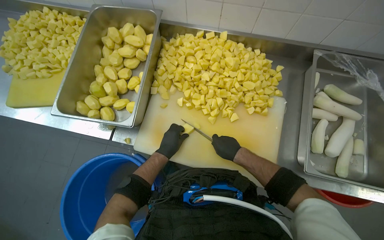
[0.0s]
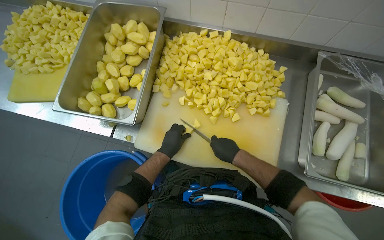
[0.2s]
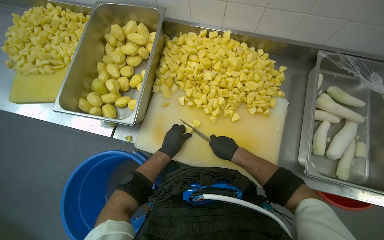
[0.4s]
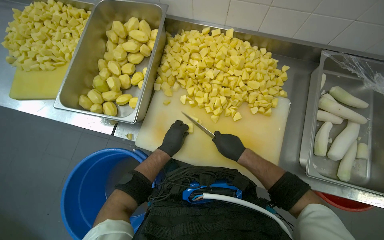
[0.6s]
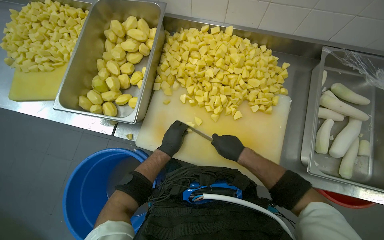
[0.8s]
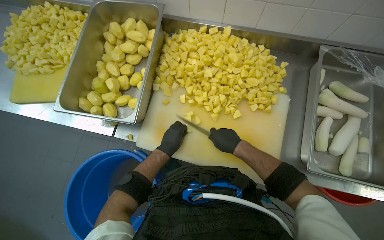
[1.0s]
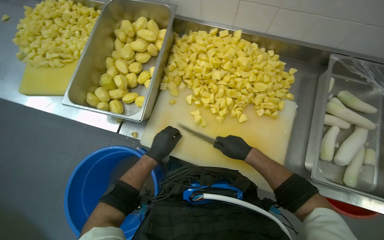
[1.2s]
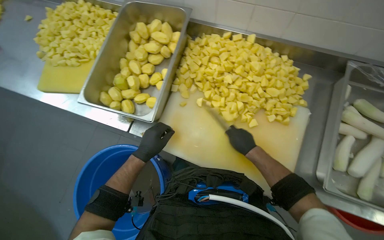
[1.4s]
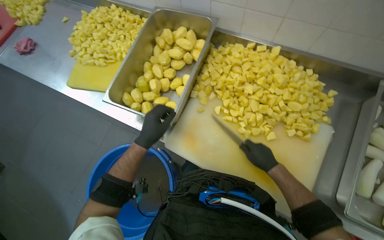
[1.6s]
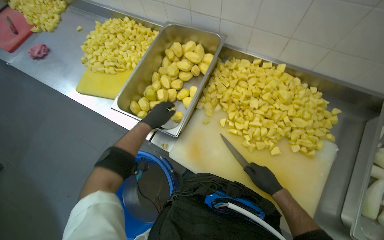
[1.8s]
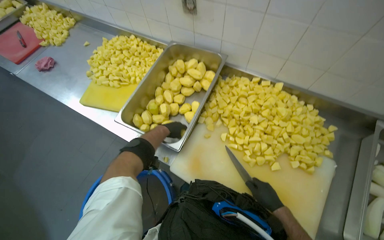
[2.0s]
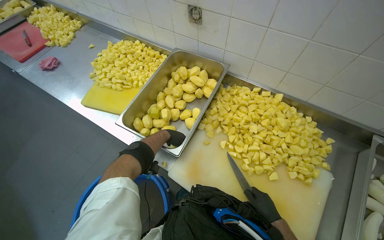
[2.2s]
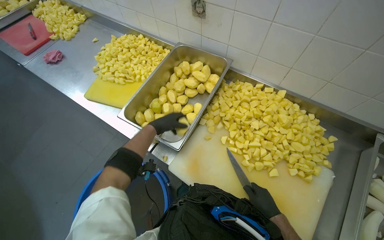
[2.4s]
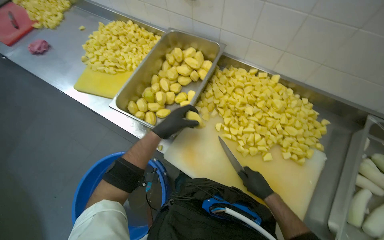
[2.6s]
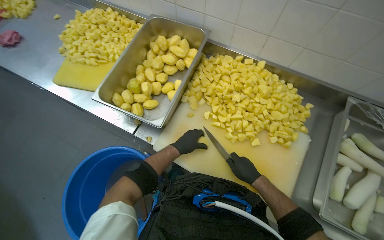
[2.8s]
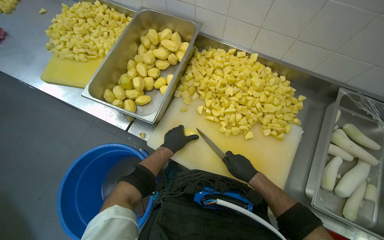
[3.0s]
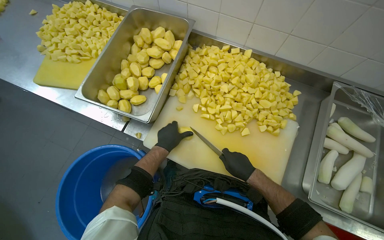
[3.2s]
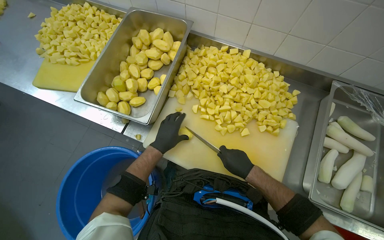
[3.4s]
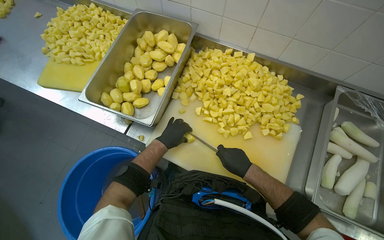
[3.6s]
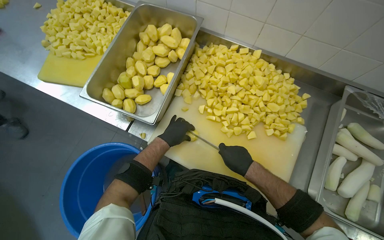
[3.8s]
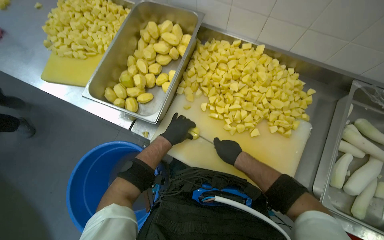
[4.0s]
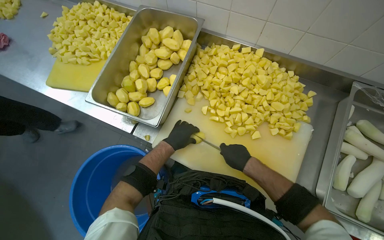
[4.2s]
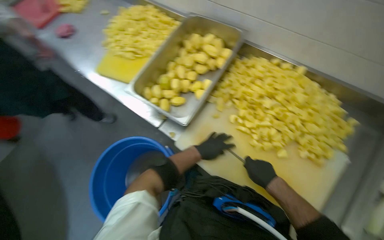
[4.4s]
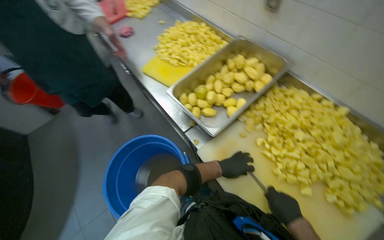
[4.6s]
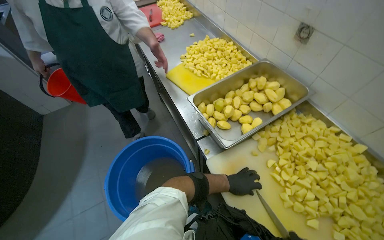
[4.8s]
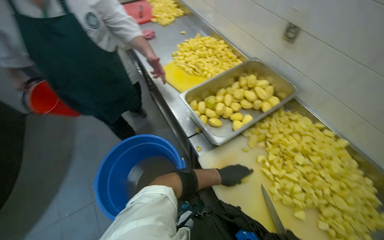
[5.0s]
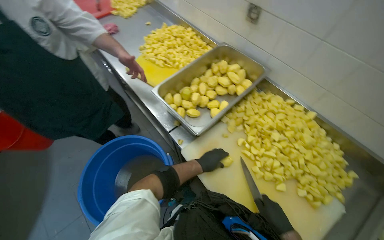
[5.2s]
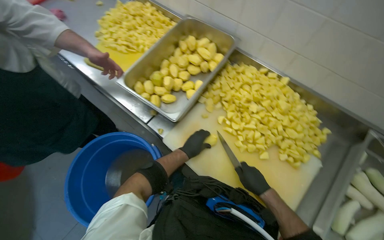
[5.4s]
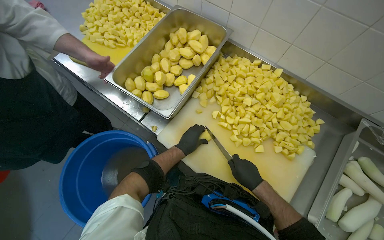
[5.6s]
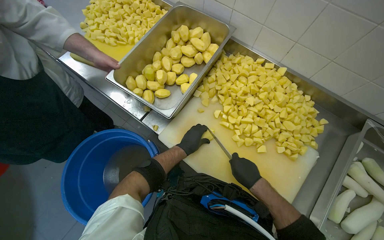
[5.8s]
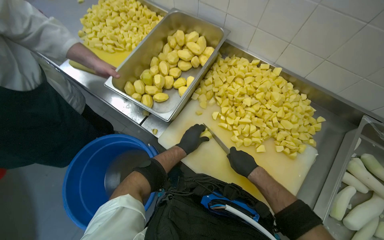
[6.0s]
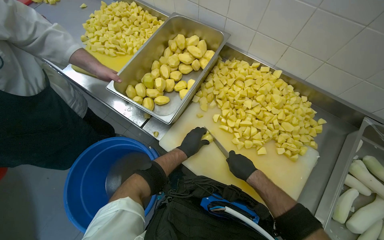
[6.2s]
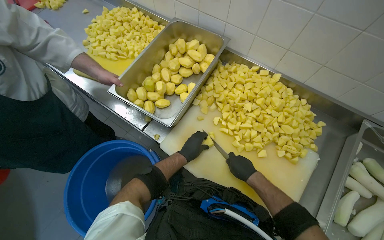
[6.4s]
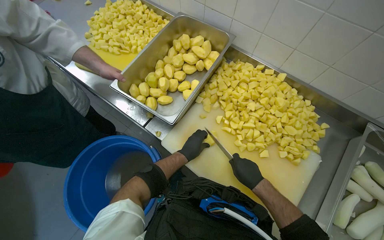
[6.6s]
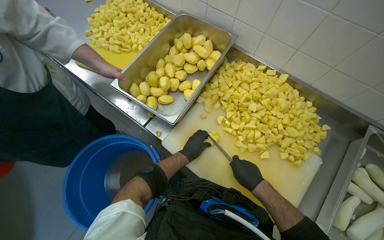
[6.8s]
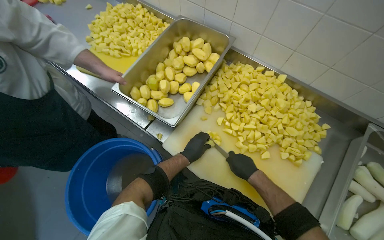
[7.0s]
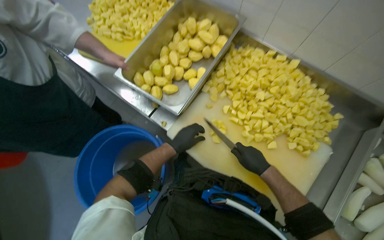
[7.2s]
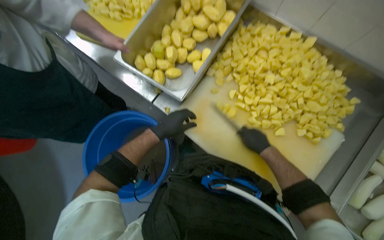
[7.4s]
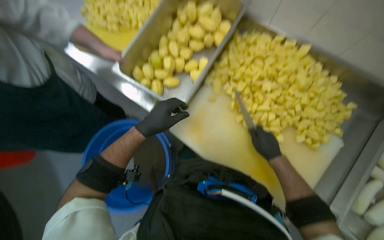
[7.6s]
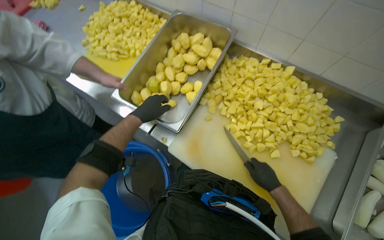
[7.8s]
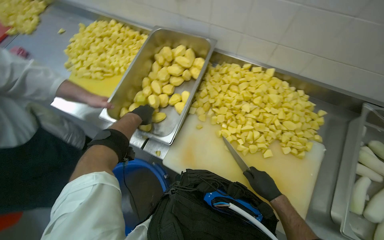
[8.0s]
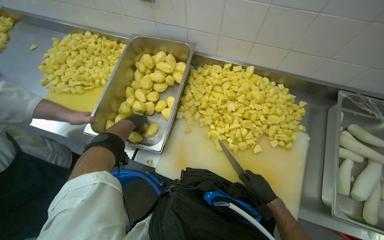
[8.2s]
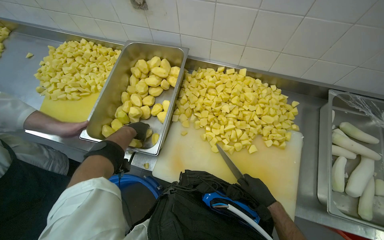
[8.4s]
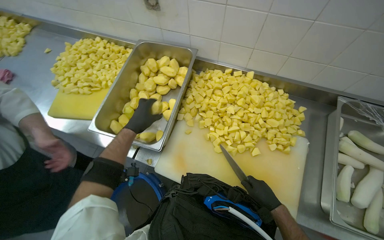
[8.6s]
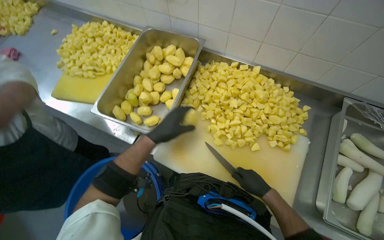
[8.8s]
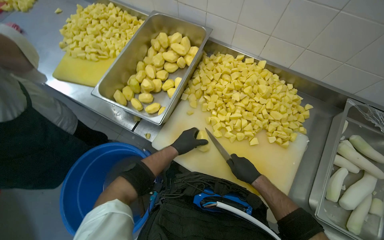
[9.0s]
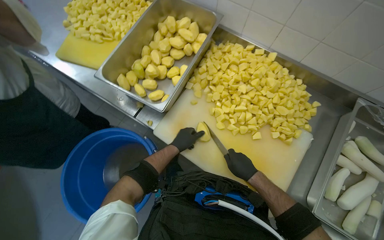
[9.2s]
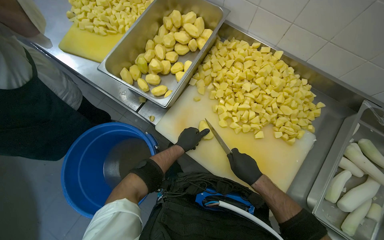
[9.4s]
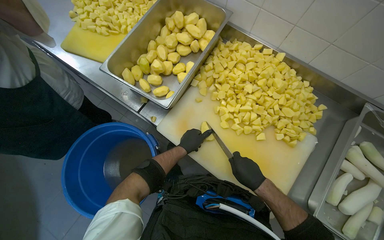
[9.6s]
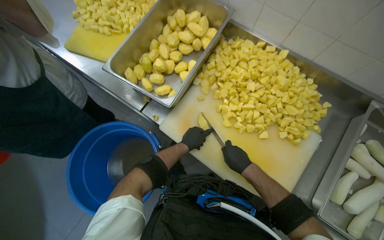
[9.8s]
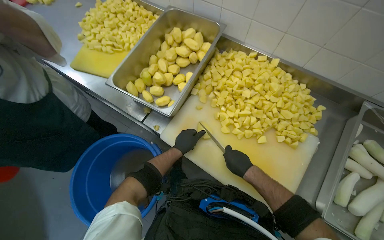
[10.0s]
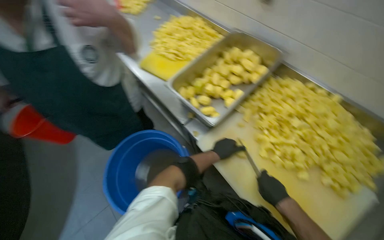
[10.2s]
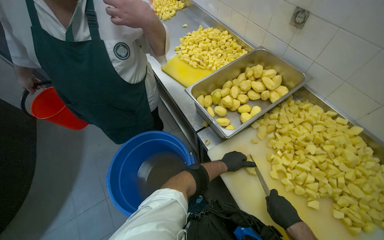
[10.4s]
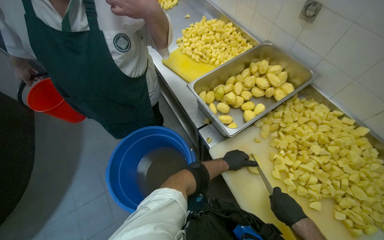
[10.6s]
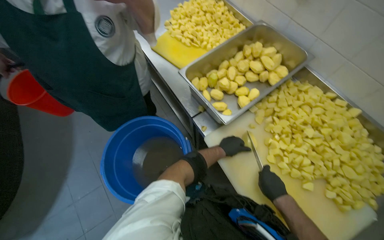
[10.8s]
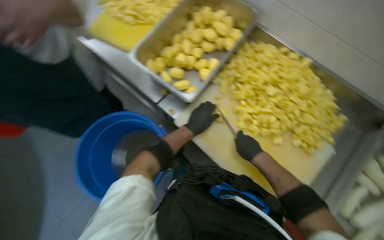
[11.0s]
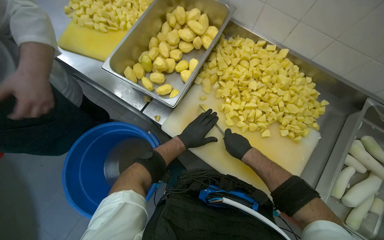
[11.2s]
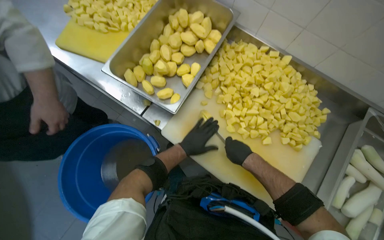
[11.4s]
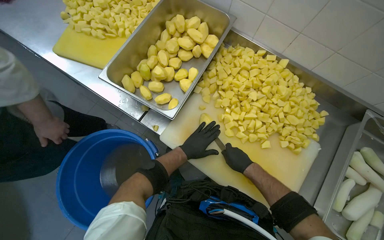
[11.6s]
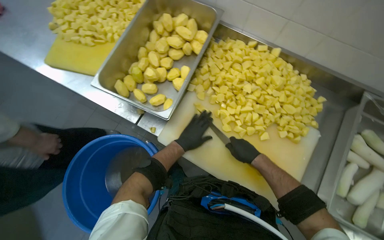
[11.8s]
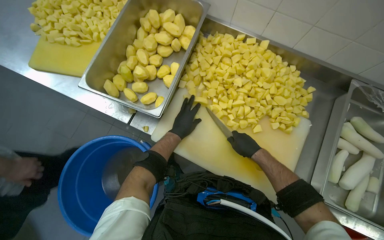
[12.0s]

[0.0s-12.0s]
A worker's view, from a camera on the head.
Job: preparing food.
The whole recording: Cutting potatoes into pieces. The worker dices peeled potatoes into smaller pieces on a cutting board.
0.0s to 1.6s: The left hand heads nearer to the camera, covering roughly 15 cm.
1.6s to 3.0s: The left hand is displaced to the right by roughly 10 cm.
3.0s to 4.4s: The hands stay close to where they were, moving slightly.
6.0s to 7.6s: The left hand moves to the left and nearer to the camera, some 20 cm.
7.6s to 9.0s: The left hand travels to the right and farther from the camera by approximately 15 cm.
9.0s to 10.4s: The head turns to the left by roughly 30 degrees.
10.4s to 12.0s: The wearer looks about 35 degrees further to the right. The camera pitches downward, by roughly 15 degrees.

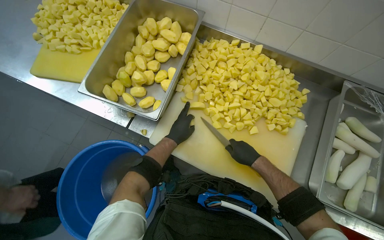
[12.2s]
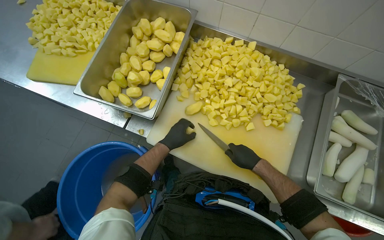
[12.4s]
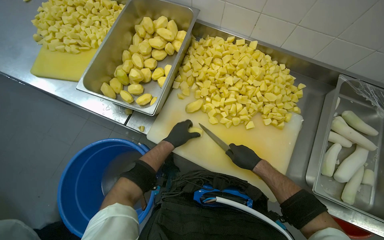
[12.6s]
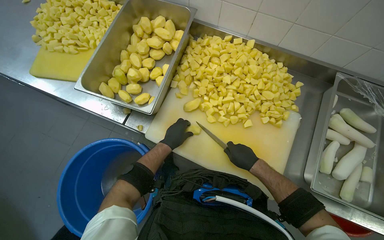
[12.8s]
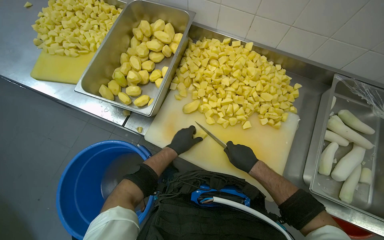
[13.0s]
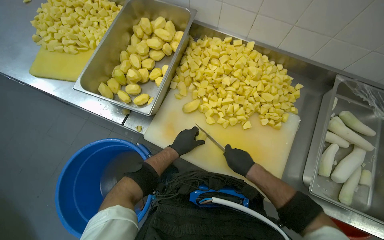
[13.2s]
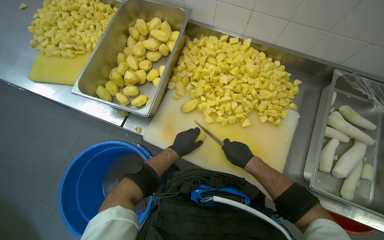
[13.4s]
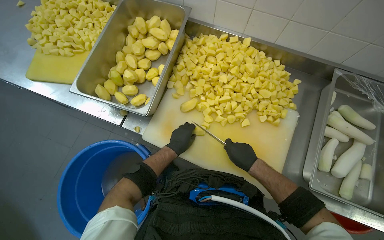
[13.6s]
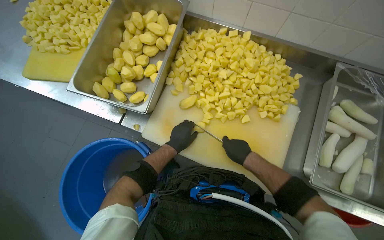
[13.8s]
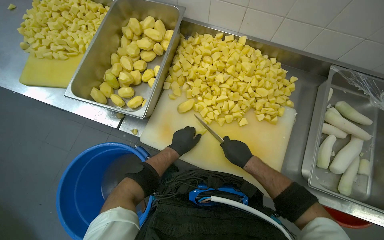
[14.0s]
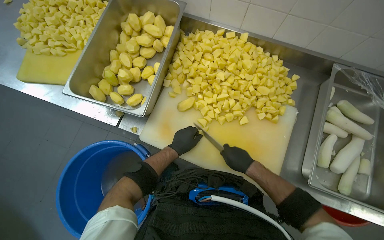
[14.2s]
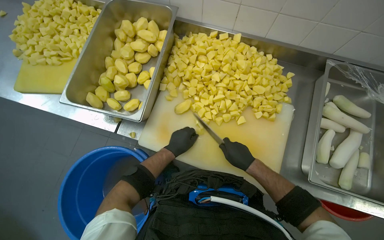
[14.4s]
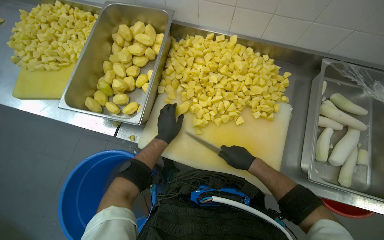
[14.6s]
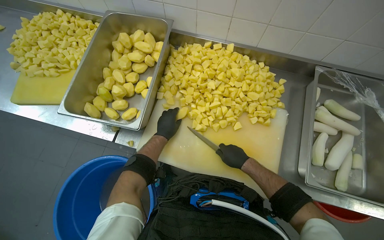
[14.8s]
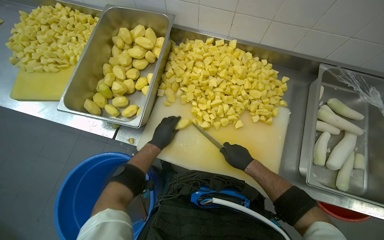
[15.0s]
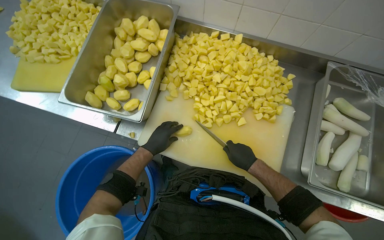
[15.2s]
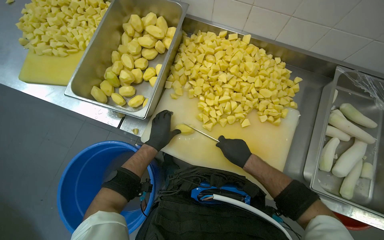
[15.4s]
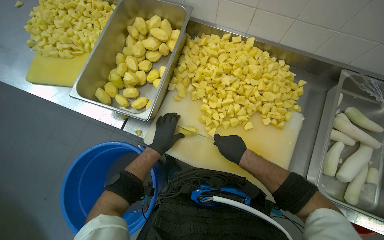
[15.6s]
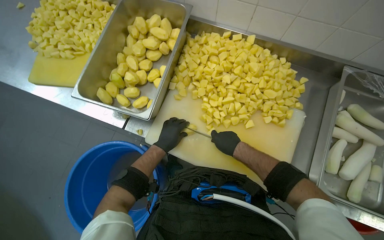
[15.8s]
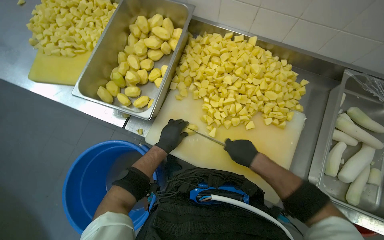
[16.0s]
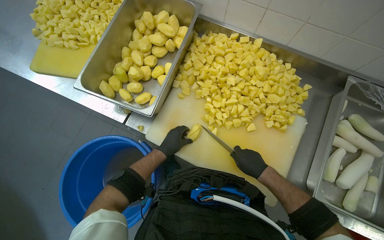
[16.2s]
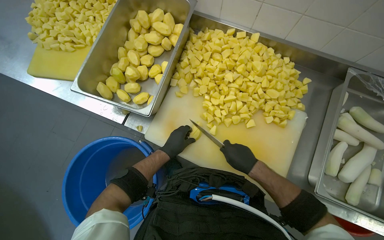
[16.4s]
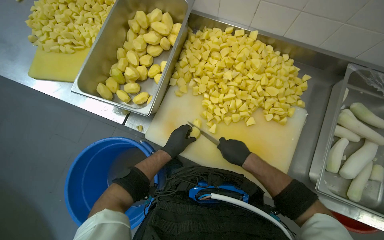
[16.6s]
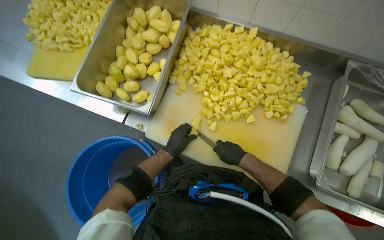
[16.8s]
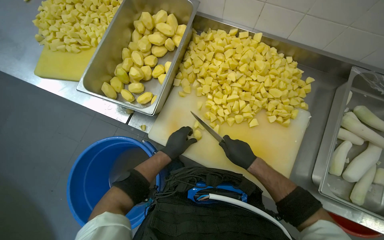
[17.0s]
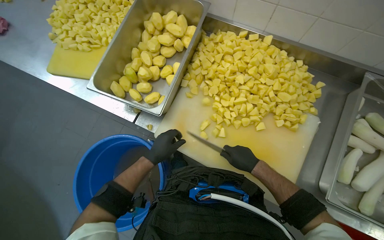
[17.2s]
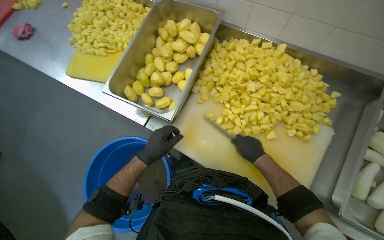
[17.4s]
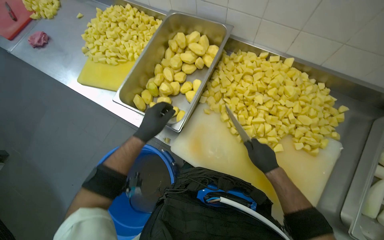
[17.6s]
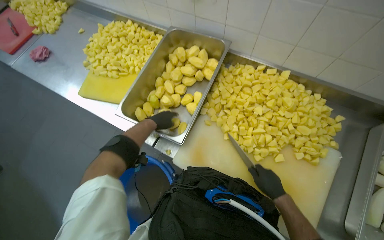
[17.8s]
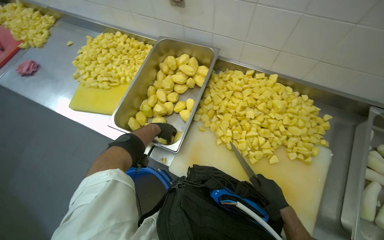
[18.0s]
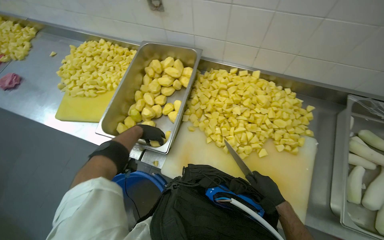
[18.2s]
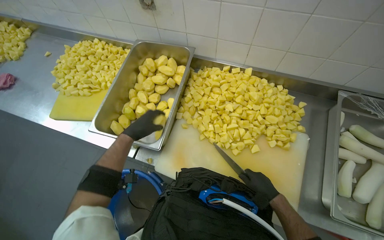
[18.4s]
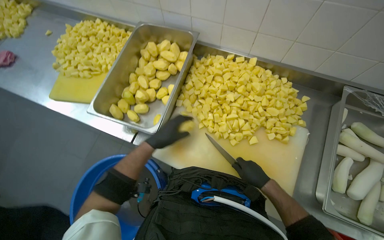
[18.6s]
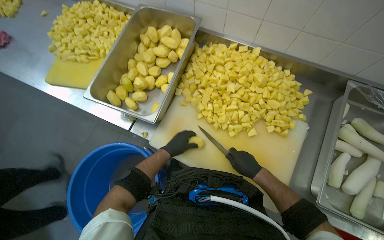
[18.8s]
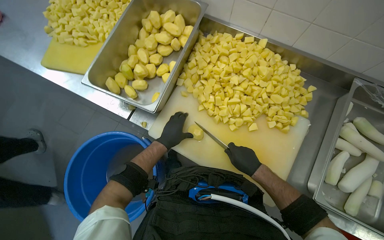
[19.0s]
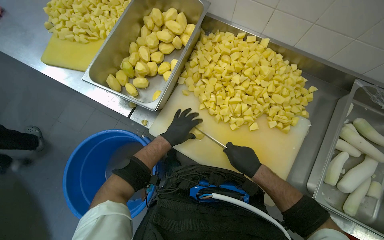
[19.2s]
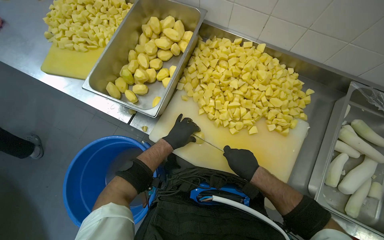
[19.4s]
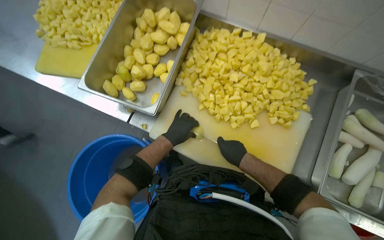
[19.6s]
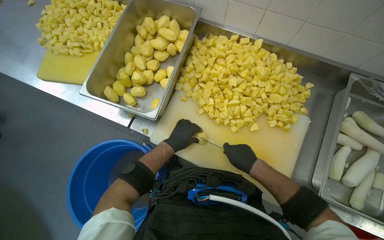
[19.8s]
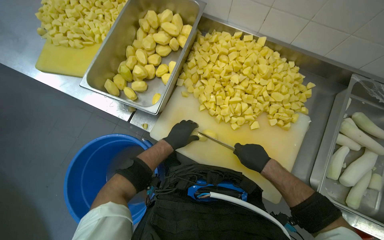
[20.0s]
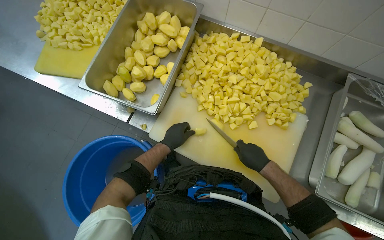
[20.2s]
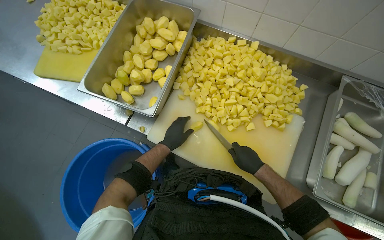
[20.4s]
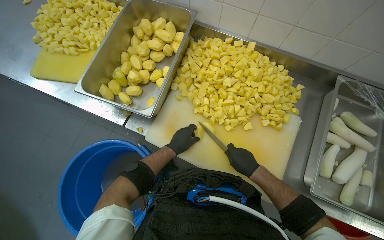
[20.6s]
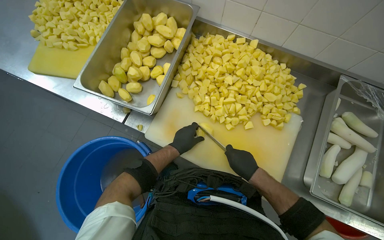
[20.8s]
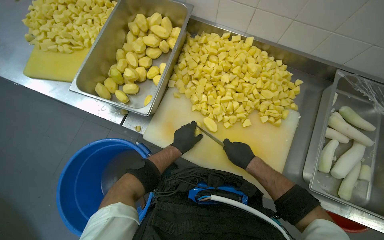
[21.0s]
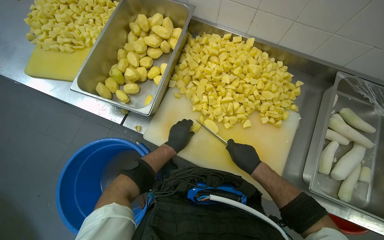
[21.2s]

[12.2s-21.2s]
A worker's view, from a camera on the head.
Job: preparing food.
The whole recording: Cutting potatoes into pieces. The worker dices peeled potatoes into smaller pieces on a cutting board.
12.2s to 13.8s: The hands make small movements and keep their place.
16.6s to 18.2s: The left hand moves up the picture and to the left, roughly 30 cm, and travels nearer to the camera and back again, about 10 cm each way.
18.2s to 19.8s: The left hand goes roughly 25 cm down the picture and to the right.
19.8s to 21.2s: The hands are busy where they are.
